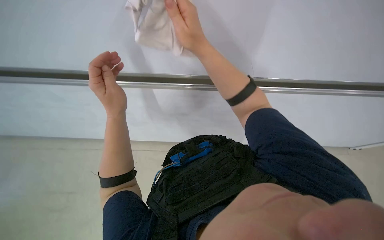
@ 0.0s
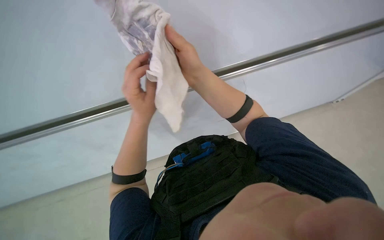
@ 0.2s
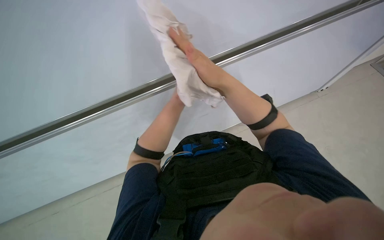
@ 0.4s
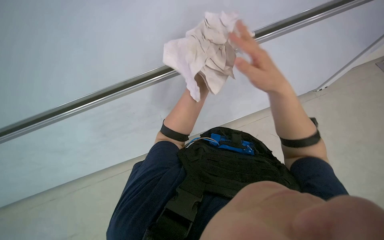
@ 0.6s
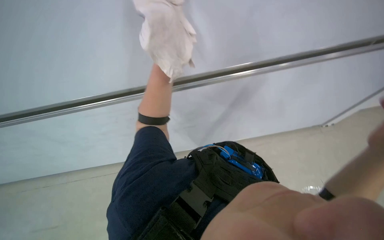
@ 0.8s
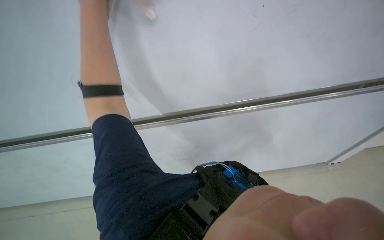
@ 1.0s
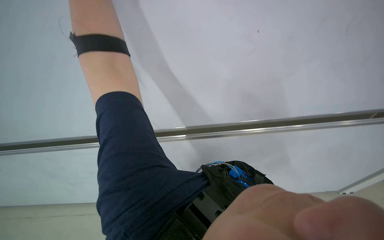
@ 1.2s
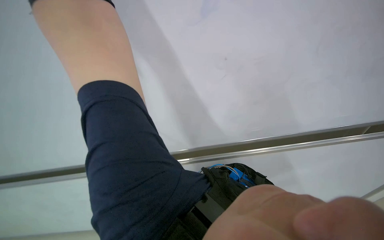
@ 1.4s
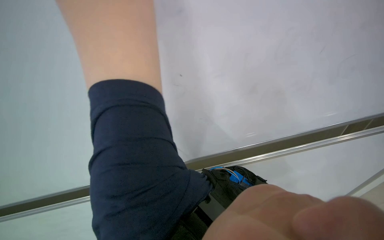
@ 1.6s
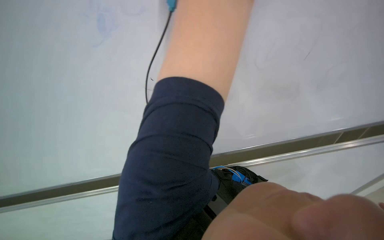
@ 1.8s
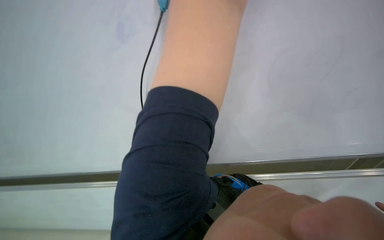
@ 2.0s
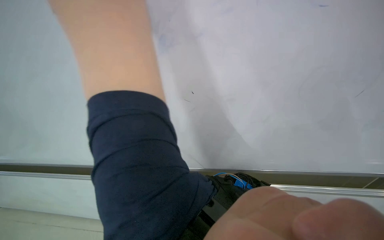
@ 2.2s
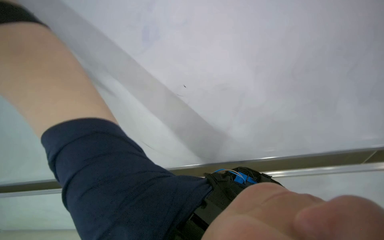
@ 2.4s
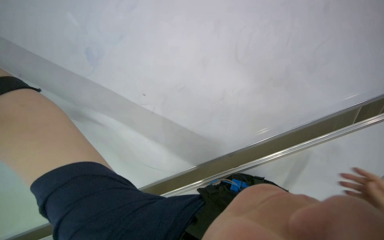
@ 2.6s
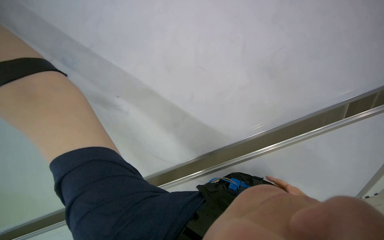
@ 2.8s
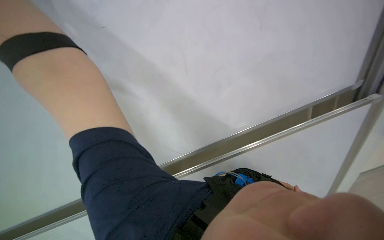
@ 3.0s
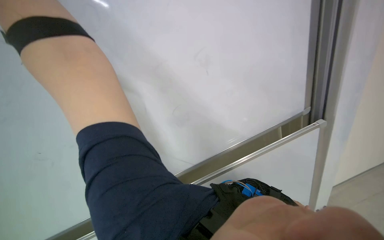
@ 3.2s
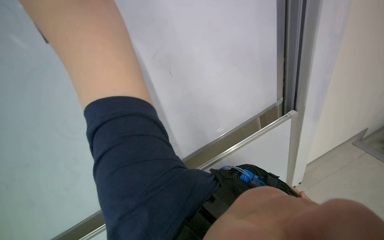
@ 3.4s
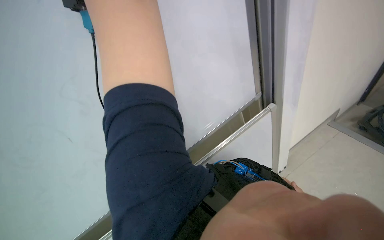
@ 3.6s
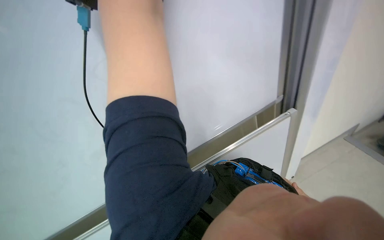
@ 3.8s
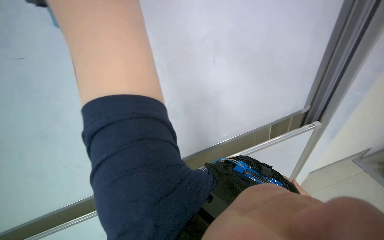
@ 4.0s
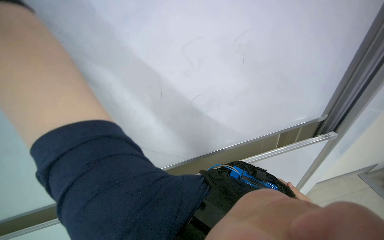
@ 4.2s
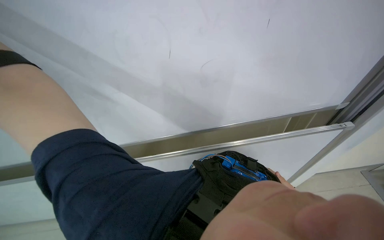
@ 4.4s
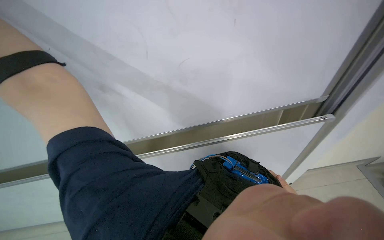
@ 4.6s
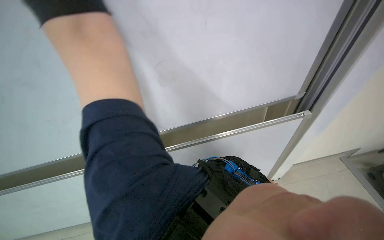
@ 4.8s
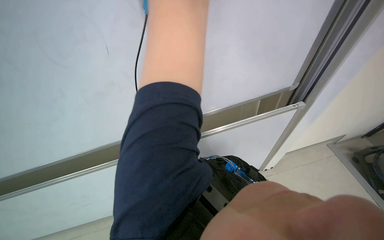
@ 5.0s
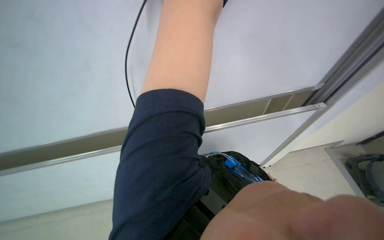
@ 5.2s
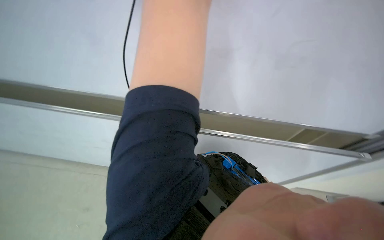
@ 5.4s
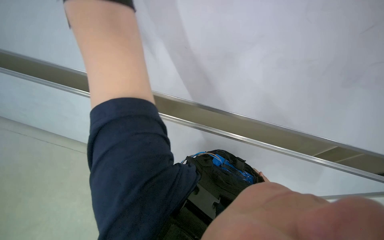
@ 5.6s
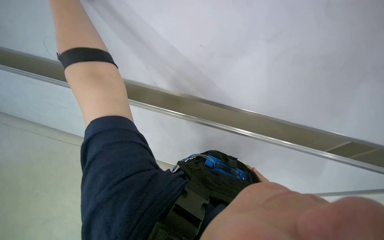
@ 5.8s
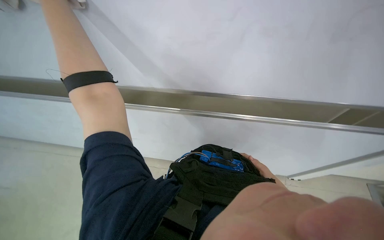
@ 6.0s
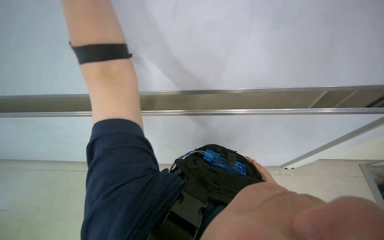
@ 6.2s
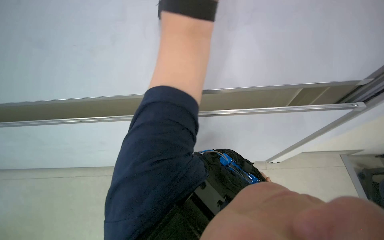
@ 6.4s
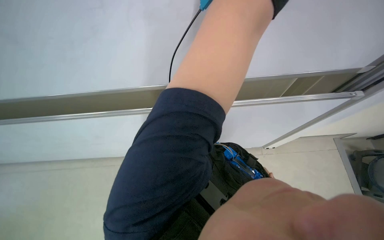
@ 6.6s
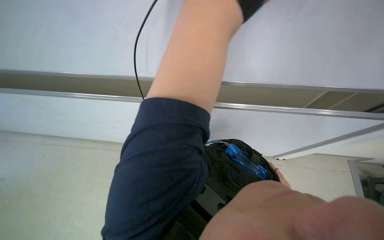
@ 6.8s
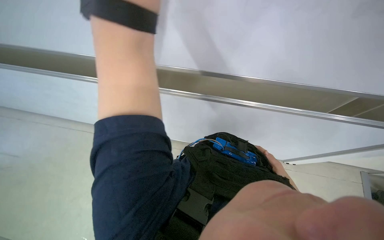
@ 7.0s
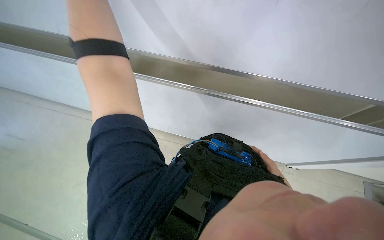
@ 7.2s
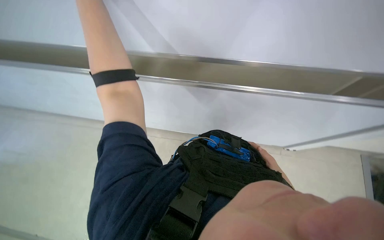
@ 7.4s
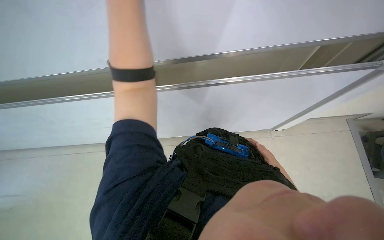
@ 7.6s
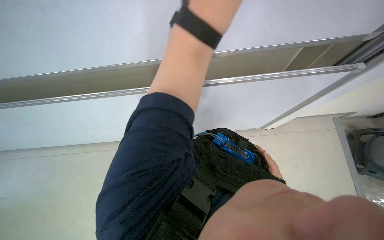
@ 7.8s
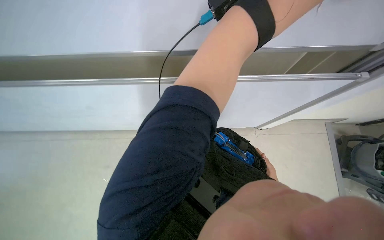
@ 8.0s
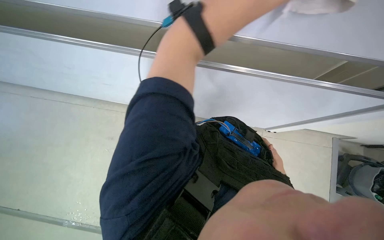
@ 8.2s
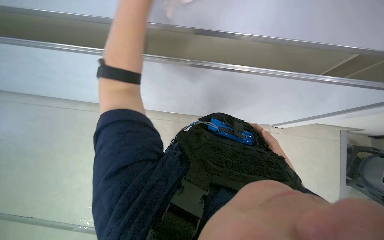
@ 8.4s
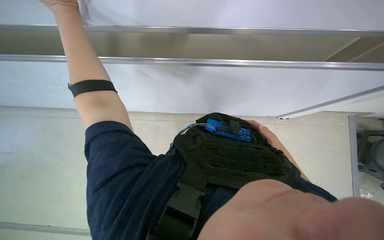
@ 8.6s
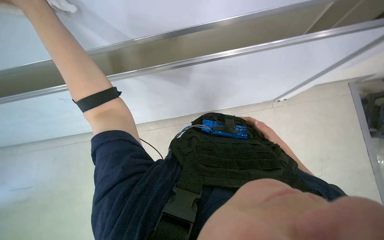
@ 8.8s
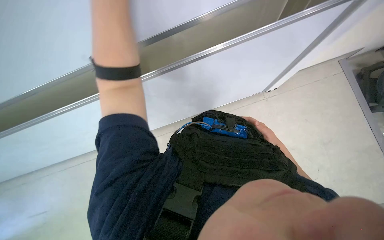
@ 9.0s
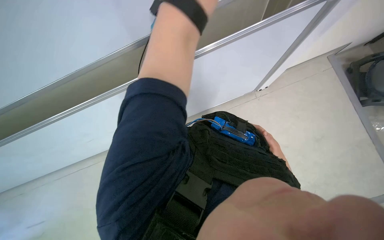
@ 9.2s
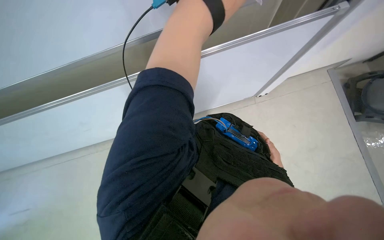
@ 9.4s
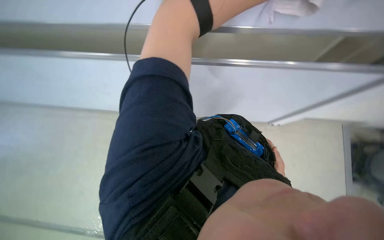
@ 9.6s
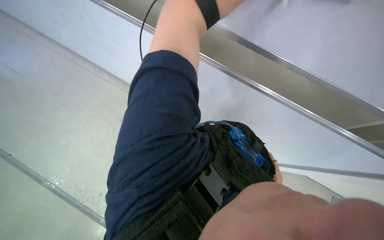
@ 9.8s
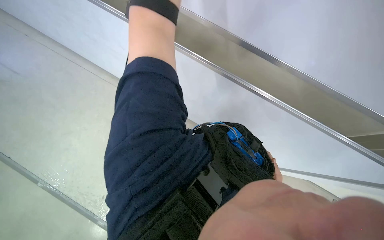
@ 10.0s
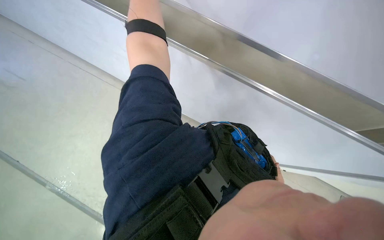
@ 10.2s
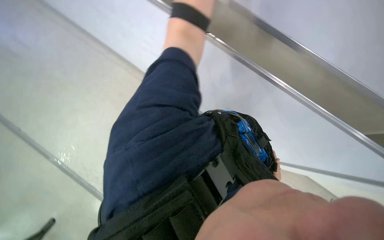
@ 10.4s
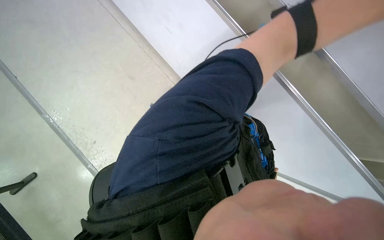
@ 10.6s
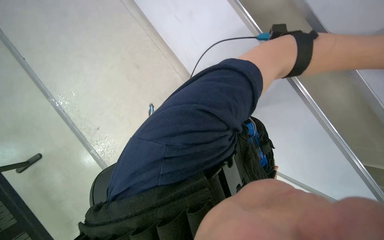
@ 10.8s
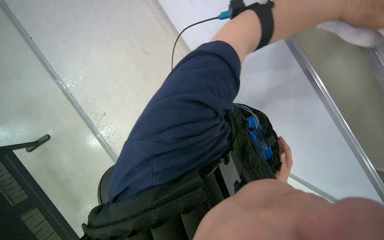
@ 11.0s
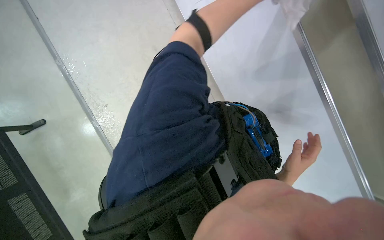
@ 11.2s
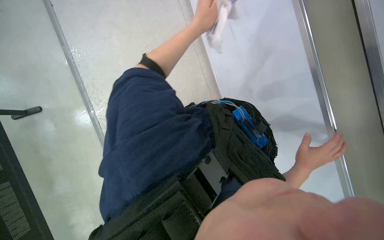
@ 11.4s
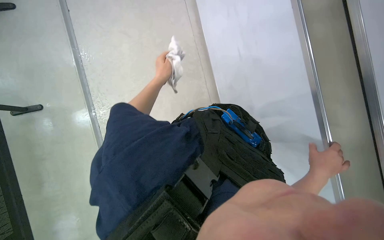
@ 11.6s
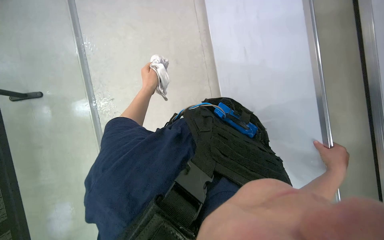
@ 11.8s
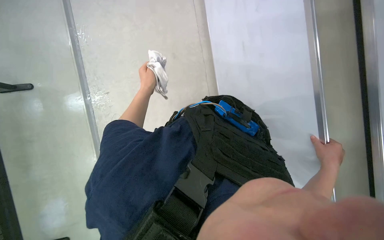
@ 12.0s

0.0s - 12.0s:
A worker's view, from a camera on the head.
Job: wiping surfaces.
The whole recording: Wiping board with cloth. The worker wipes a white board surface with a white cloth.
3.0s - 4.4s: The wearer's head swings roughly 20 degrees to the left.
4.4s - 6.0s: The view swings about 15 degrees to the right. The view tips downward by some 15 degrees.
7.6s - 9.0s: The camera pitches downward, by some 15 degrees.
10.4s - 12.0s: The camera pitches downward, by about 15 degrees.

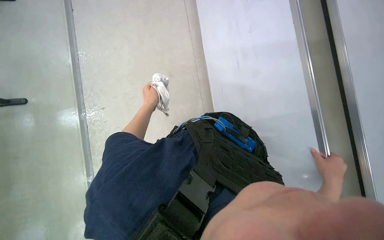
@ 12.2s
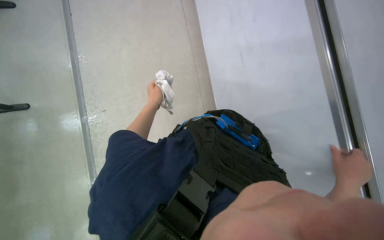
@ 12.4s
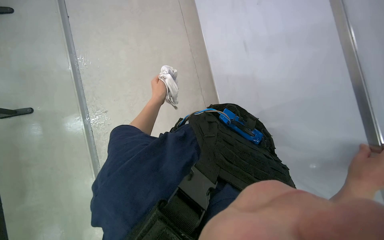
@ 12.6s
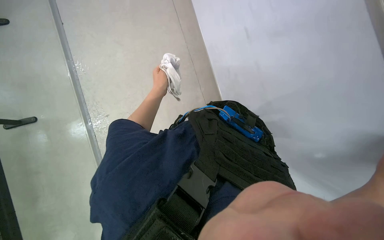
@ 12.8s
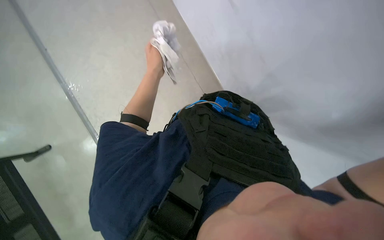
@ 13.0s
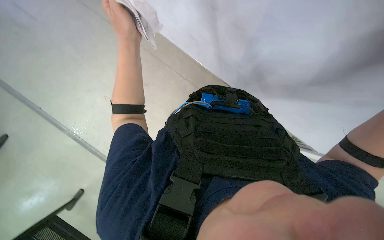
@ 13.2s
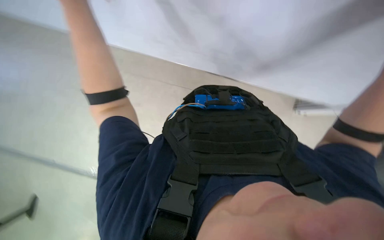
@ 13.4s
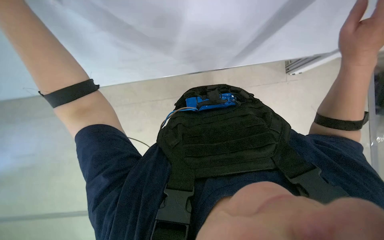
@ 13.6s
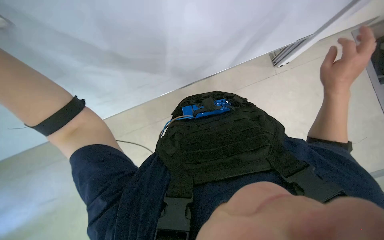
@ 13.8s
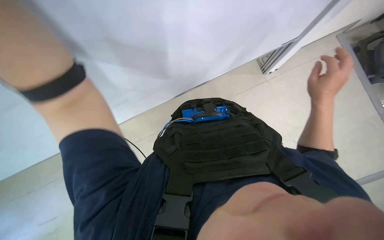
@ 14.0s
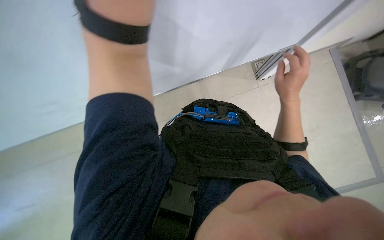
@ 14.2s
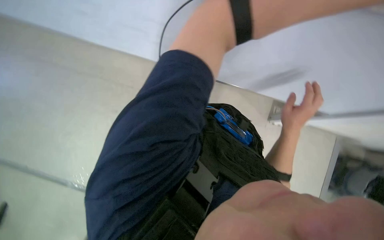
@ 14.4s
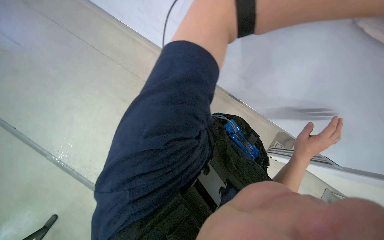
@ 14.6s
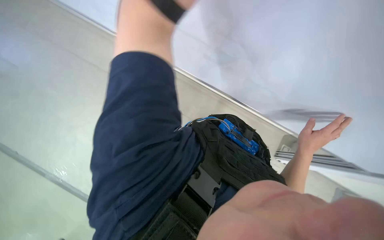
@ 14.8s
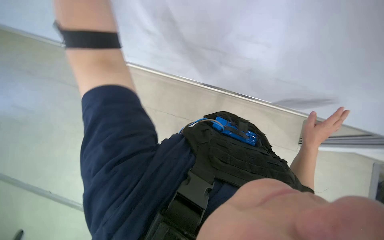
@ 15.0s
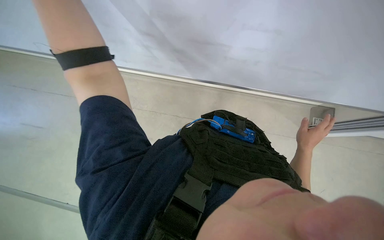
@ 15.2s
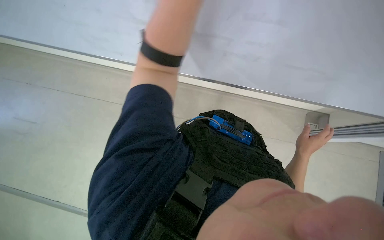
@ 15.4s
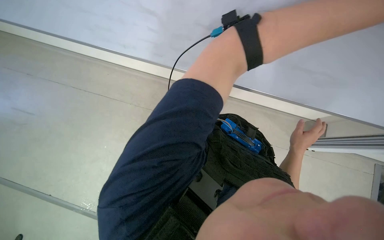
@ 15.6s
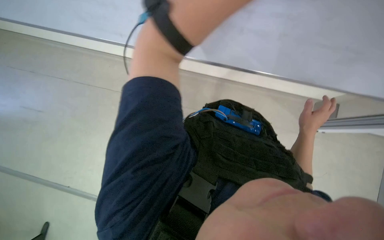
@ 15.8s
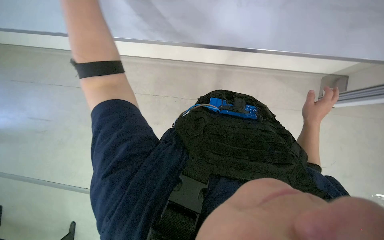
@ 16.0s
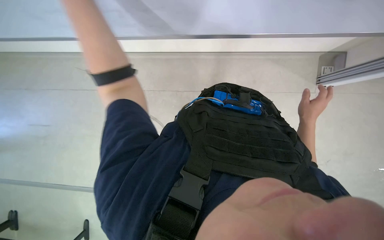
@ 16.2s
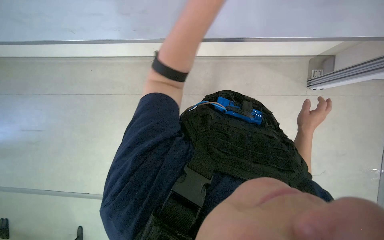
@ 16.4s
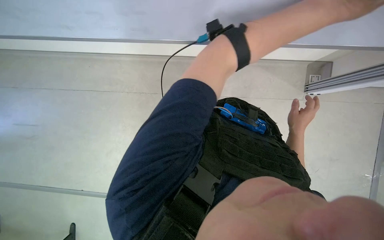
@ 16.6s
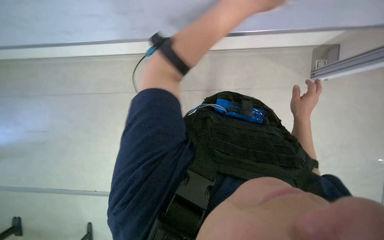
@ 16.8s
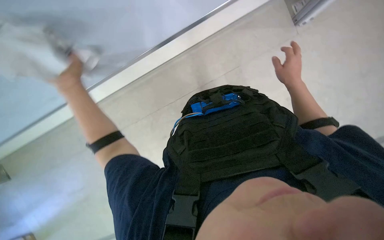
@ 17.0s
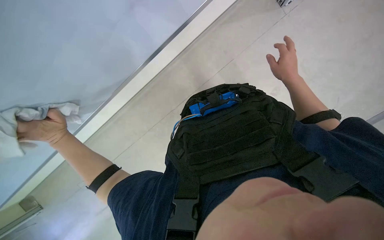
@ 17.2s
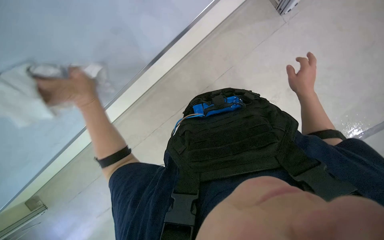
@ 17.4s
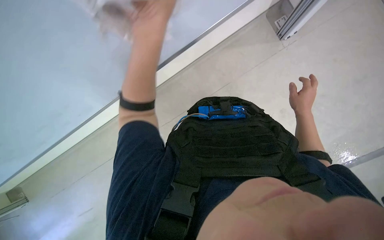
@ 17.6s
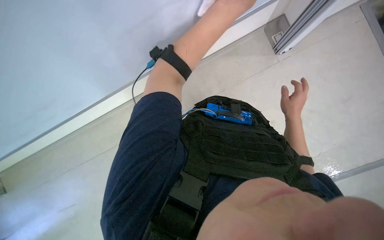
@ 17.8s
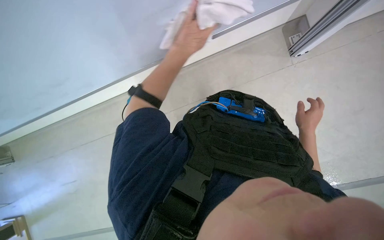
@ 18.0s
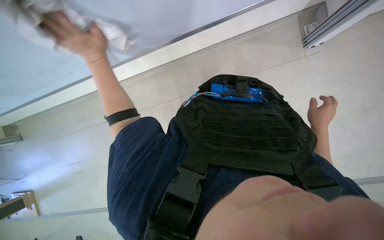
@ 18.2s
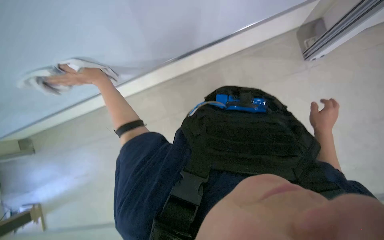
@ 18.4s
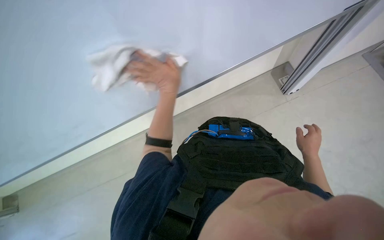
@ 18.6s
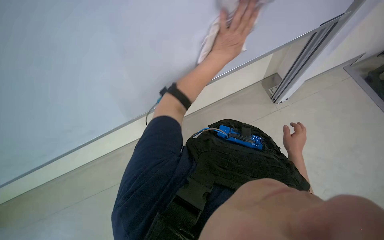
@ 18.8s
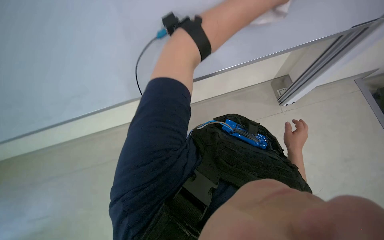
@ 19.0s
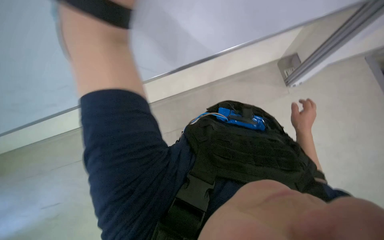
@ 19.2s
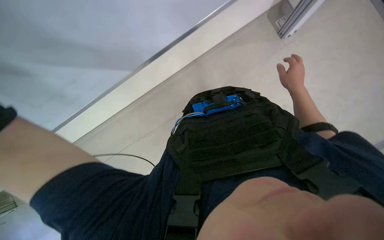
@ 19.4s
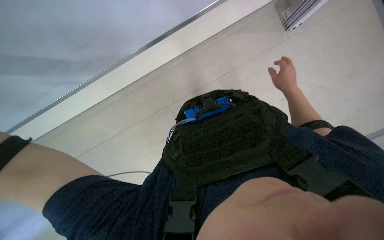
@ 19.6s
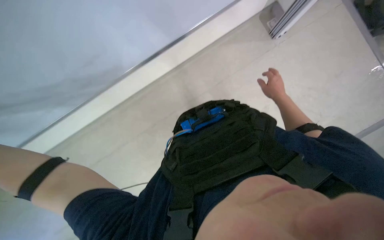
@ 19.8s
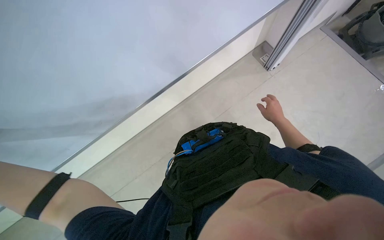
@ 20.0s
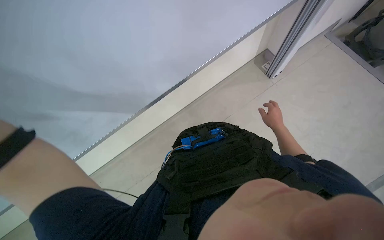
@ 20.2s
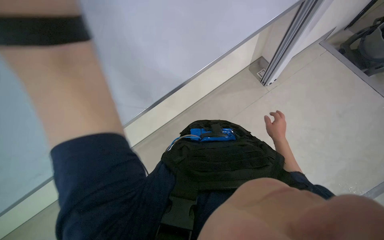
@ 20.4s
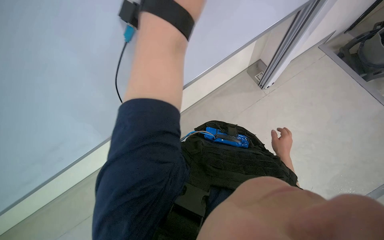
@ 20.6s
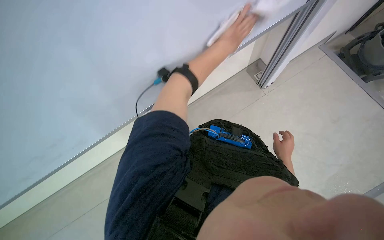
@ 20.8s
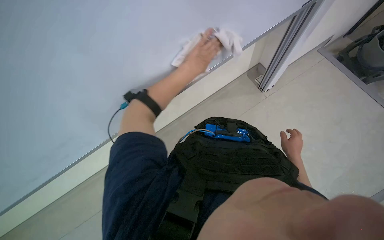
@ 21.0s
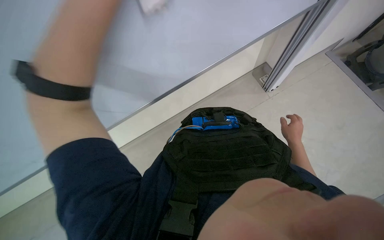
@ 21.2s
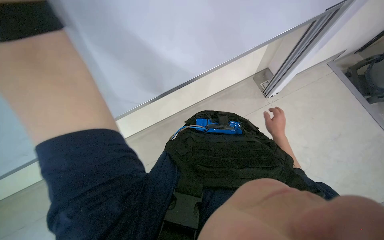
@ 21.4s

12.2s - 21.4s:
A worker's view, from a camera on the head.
Job: wiping surfaces.
The whole recording: Wiping board with cloth. The worker wipes a white board surface with a white cloth.
12.2s - 13.8s: The scene turns some 55 degrees counterclockwise in the picture.
13.8s - 15.2s: The wearer looks approximately 15 degrees further upward. The scene turns approximately 50 degrees clockwise in the picture.
15.2s - 16.8s: The right hand travels up the picture by approximately 15 cm.
19.8s - 21.4s: The wearer looks approximately 15 degrees further upward.
